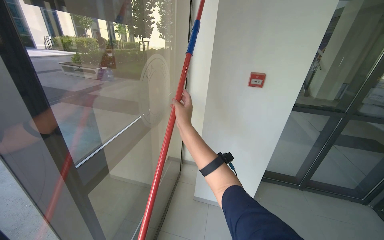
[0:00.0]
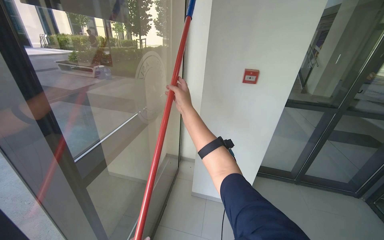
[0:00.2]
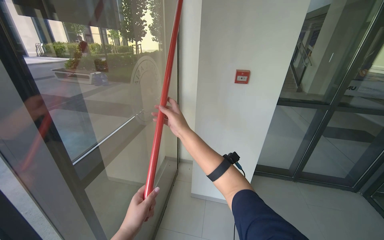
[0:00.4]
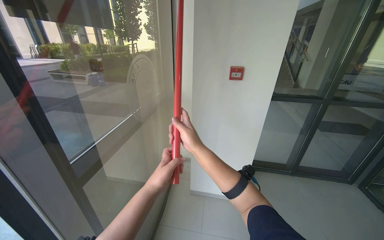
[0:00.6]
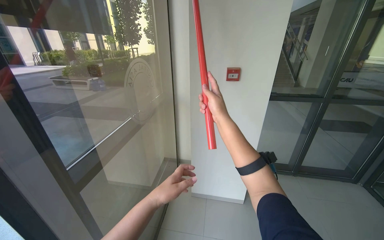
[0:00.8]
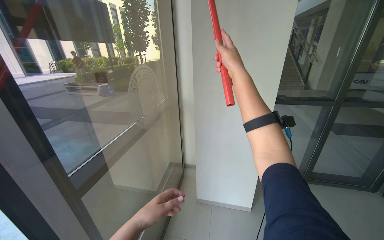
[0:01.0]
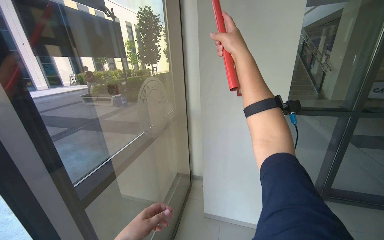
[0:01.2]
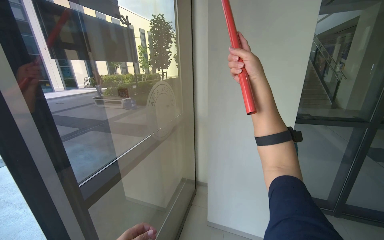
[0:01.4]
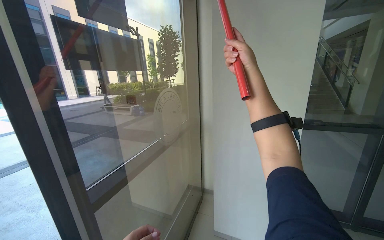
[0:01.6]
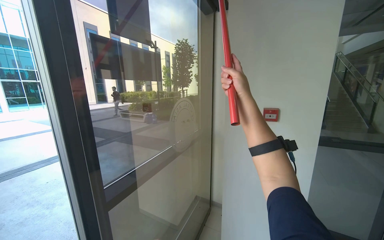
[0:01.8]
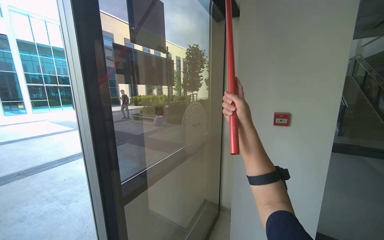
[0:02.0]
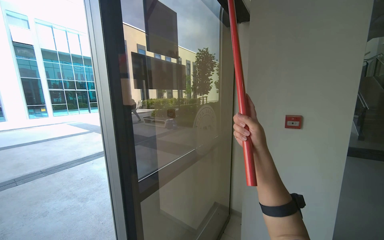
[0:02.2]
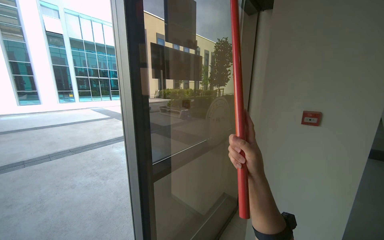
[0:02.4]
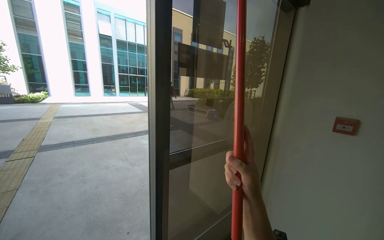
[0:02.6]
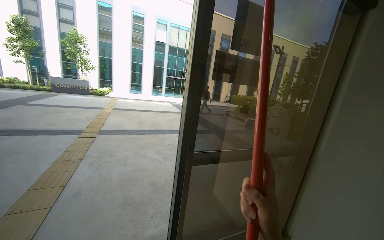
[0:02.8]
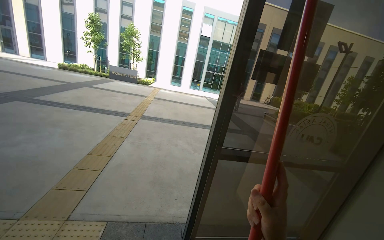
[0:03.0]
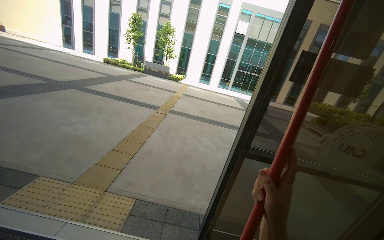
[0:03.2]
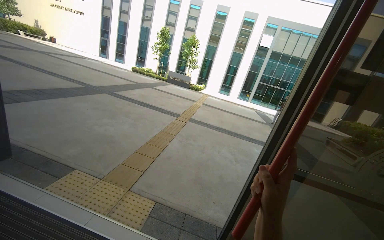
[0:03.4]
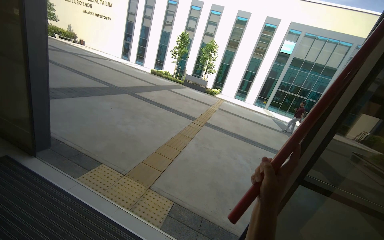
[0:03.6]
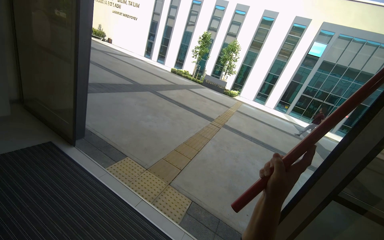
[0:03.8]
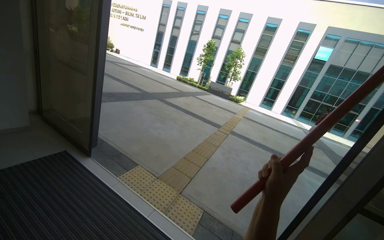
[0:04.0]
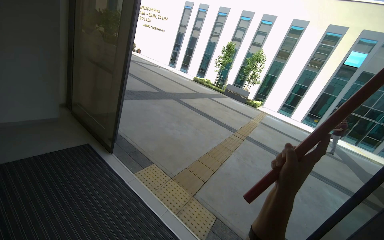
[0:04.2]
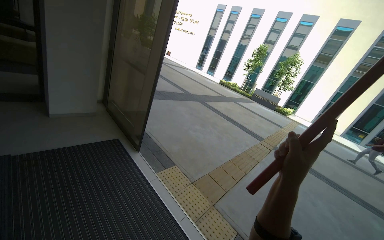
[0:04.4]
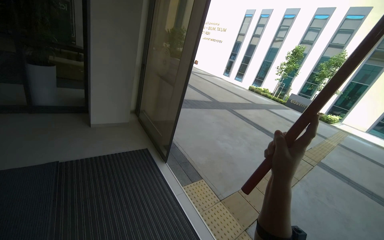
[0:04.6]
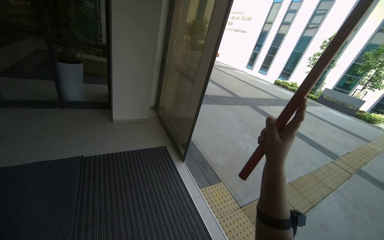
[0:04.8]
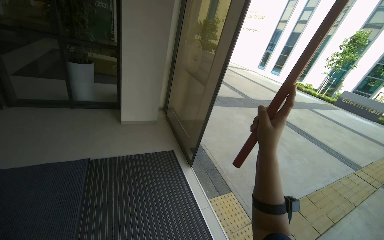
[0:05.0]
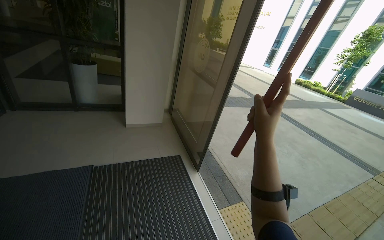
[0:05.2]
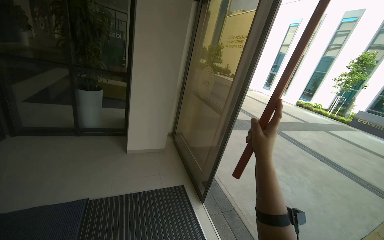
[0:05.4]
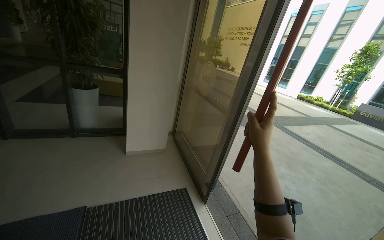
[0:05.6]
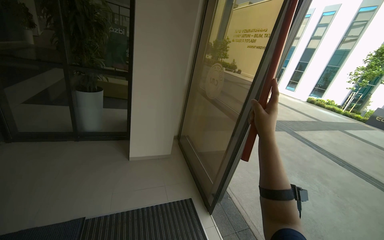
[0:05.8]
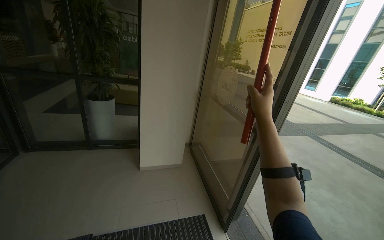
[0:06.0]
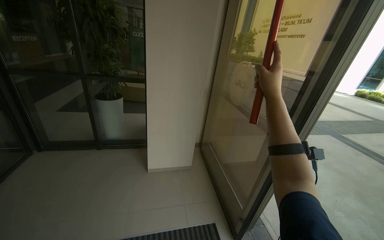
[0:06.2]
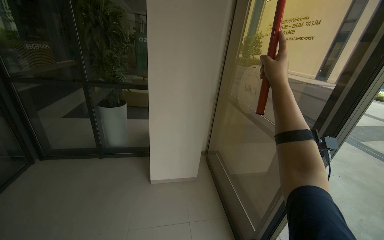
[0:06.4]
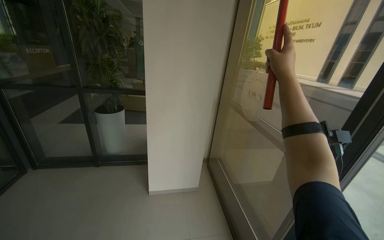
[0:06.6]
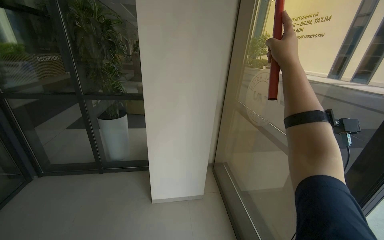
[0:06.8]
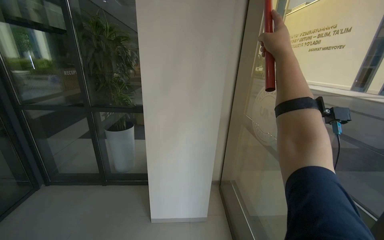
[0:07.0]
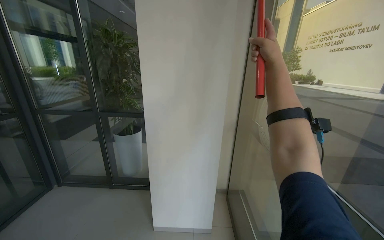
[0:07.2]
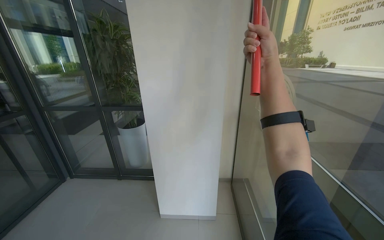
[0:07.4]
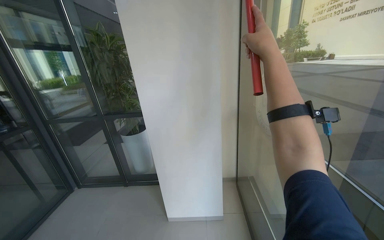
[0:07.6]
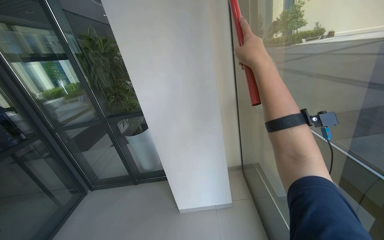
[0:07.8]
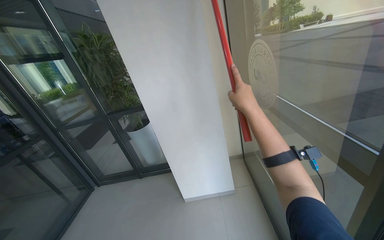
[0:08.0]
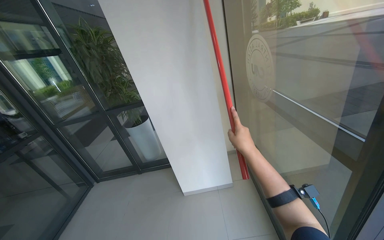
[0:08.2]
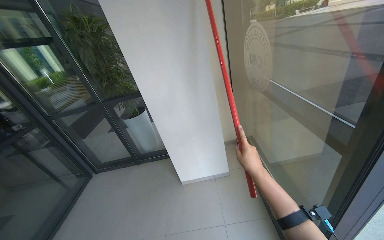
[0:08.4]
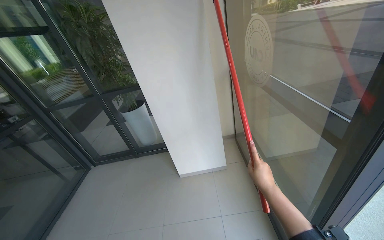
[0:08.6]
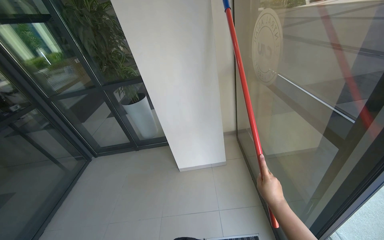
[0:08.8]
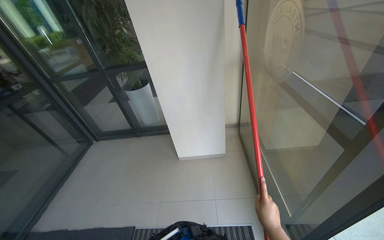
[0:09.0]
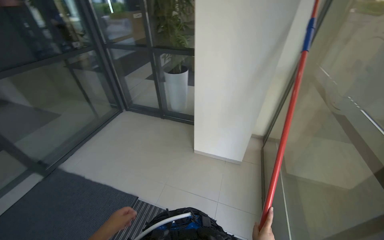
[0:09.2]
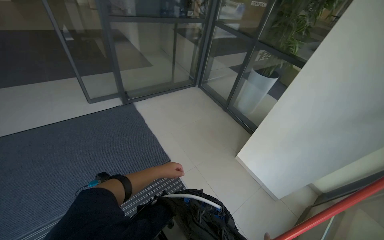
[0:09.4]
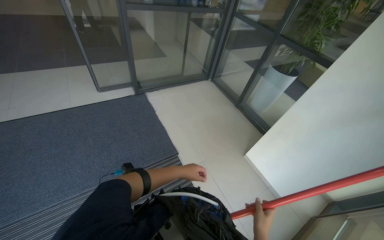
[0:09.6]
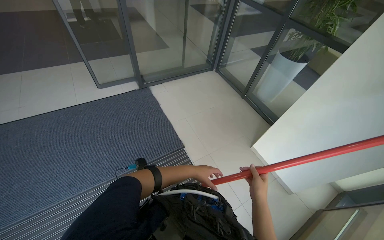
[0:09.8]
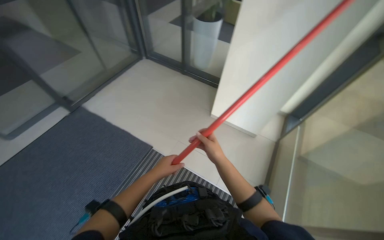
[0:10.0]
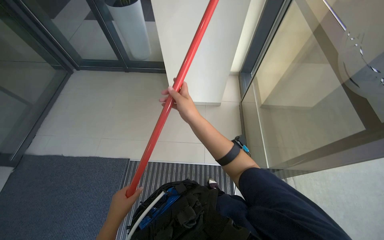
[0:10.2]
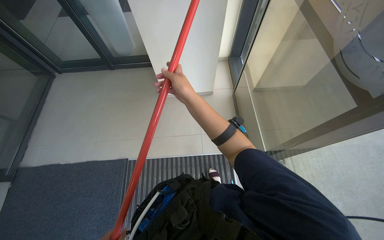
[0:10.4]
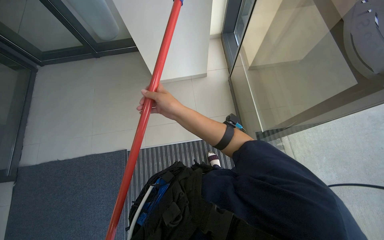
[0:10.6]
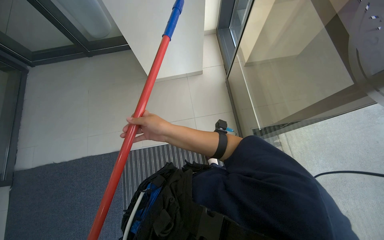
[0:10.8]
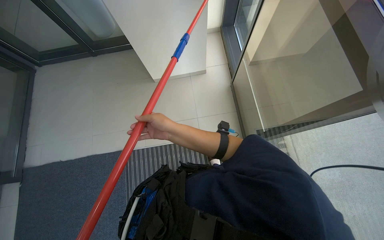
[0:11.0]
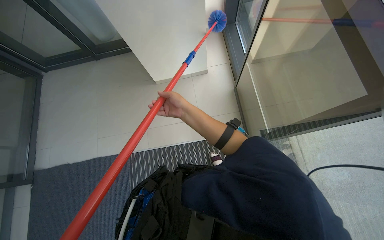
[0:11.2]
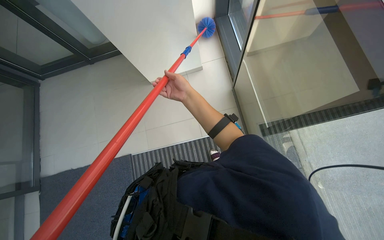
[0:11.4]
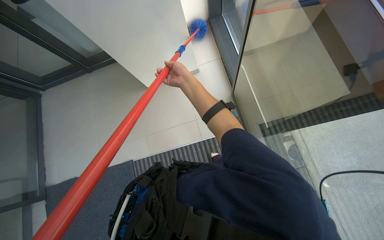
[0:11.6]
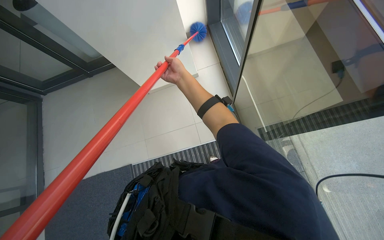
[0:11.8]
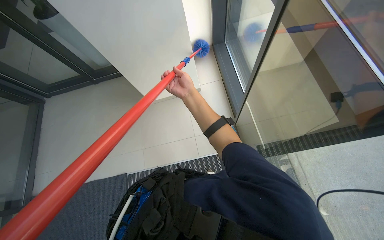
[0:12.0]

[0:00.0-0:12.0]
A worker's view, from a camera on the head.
Job: cleaning windows.
The whole recording: Dusting glass entrance doors and frames. The worker uses a long-handled duster to clean the top and side frames of the glass entrance doors.
0:00.0 to 0:01.6: The right hand shifts about 35 cm to the right and up the picture.
0:01.6 to 0:03.0: The wearer's head swings some 65 degrees to the left.
0:03.0 to 0:04.4: The camera is carried some 70 cm. The head rotates about 50 degrees to the left.
0:04.4 to 0:06.0: The camera travels approximately 1 m. The camera is aimed about 30 degrees further to the left.
0:06.0 to 0:07.6: The head travels about 70 cm. The view swings roughly 25 degrees to the left.
0:07.6 to 0:09.0: The camera pitches downward, by roughly 15 degrees. The right hand goes about 70 cm down the picture.
0:09.0 to 0:10.4: The wearer looks about 25 degrees further downward.
0:10.4 to 0:12.0: The right hand moves farther from the camera, approximately 20 cm, and moves approximately 20 cm up the picture and comes back.

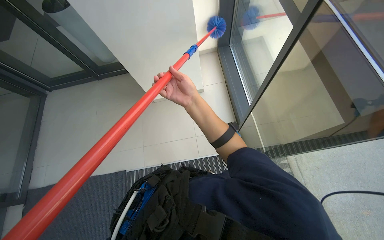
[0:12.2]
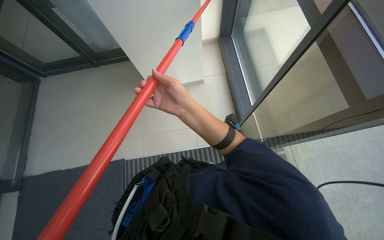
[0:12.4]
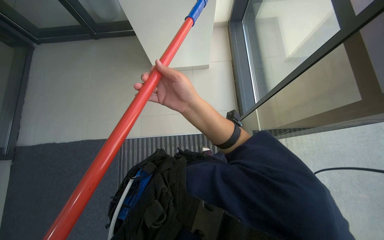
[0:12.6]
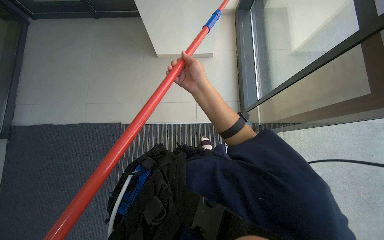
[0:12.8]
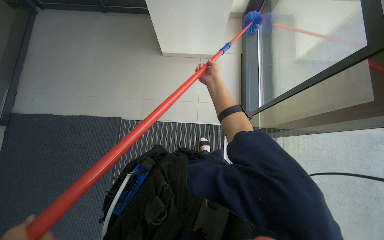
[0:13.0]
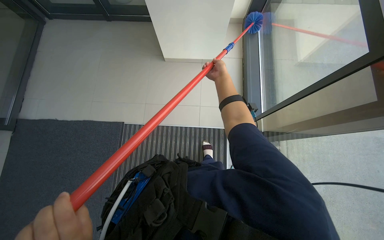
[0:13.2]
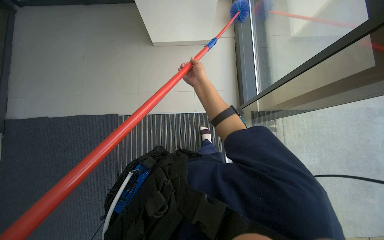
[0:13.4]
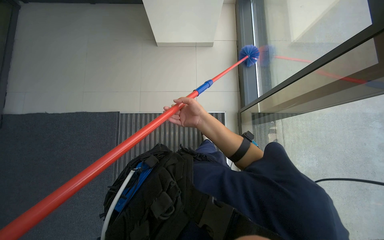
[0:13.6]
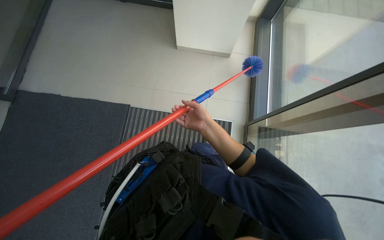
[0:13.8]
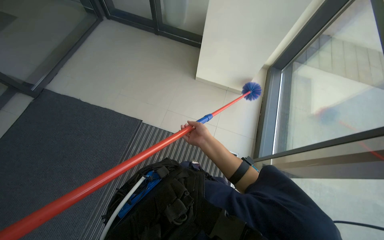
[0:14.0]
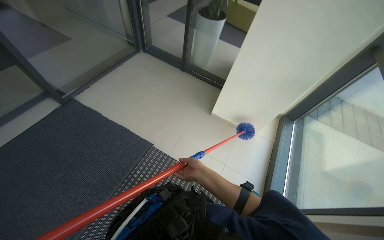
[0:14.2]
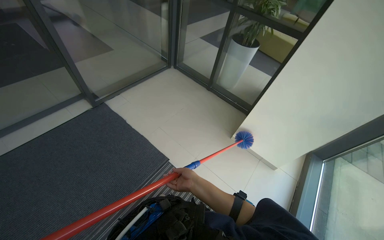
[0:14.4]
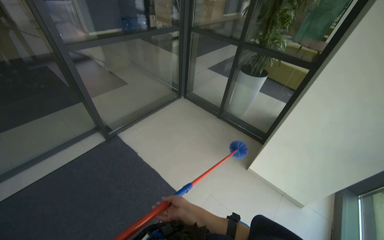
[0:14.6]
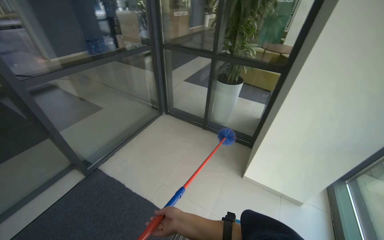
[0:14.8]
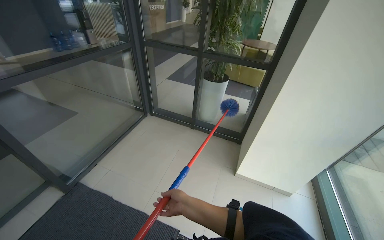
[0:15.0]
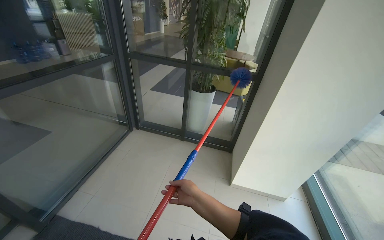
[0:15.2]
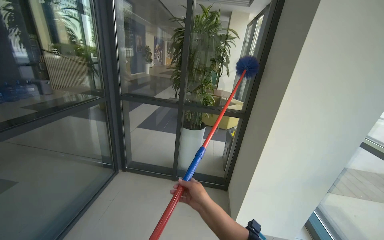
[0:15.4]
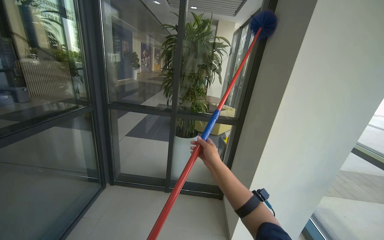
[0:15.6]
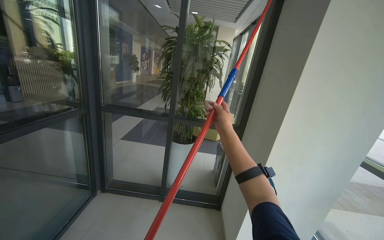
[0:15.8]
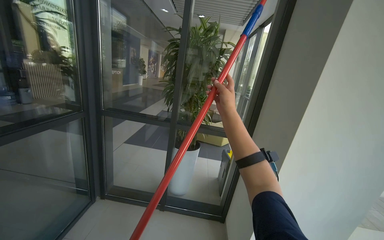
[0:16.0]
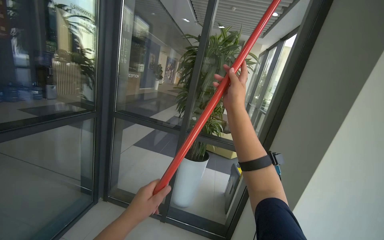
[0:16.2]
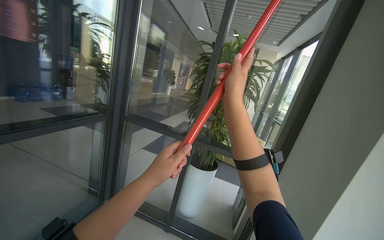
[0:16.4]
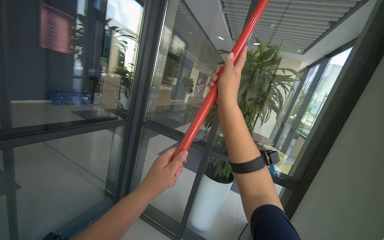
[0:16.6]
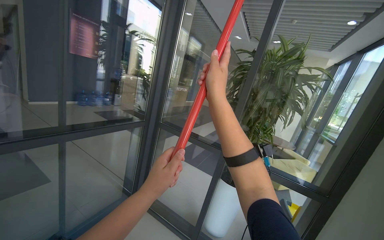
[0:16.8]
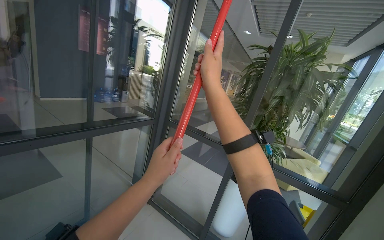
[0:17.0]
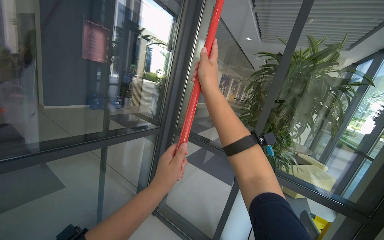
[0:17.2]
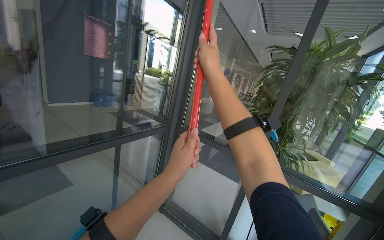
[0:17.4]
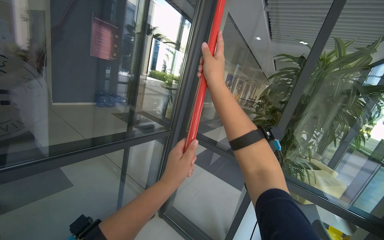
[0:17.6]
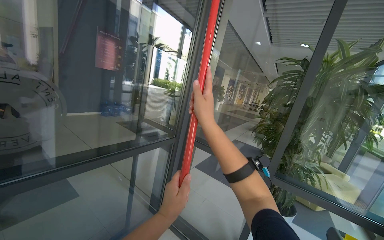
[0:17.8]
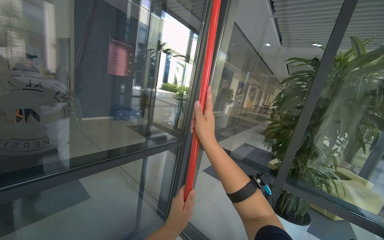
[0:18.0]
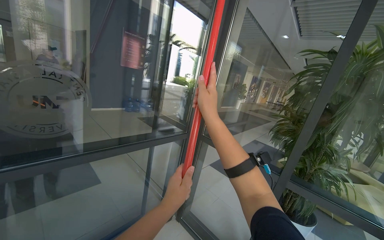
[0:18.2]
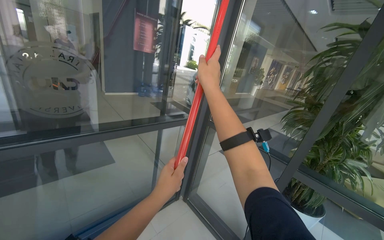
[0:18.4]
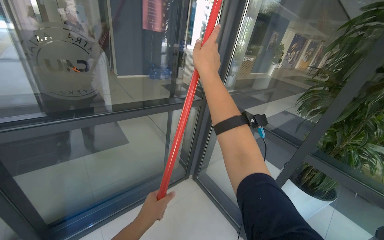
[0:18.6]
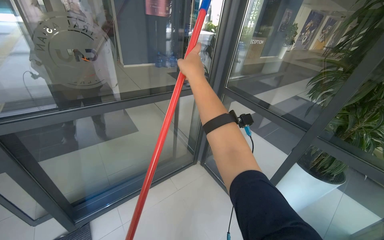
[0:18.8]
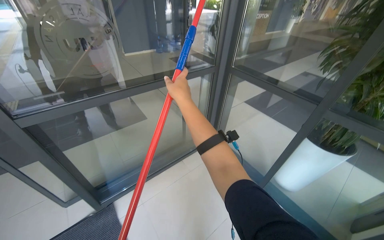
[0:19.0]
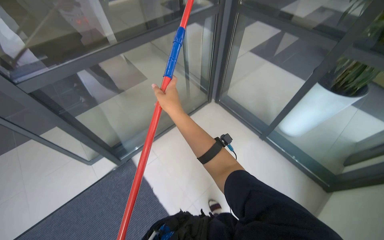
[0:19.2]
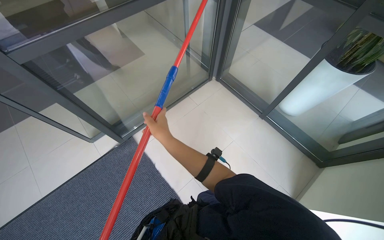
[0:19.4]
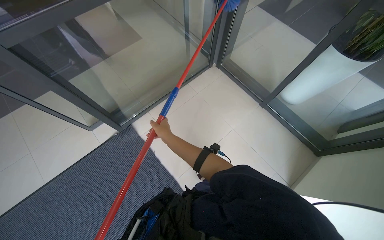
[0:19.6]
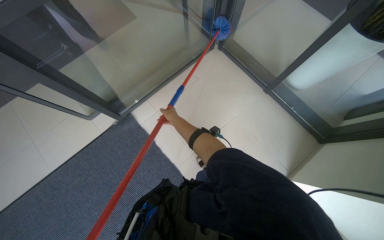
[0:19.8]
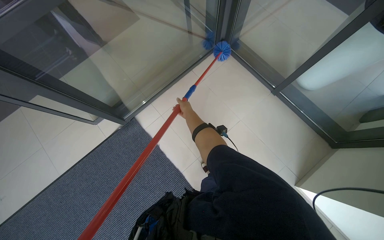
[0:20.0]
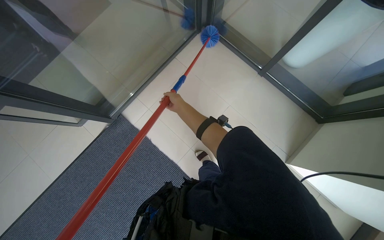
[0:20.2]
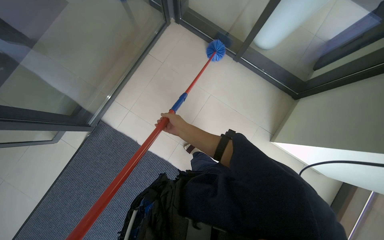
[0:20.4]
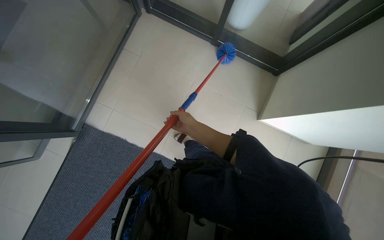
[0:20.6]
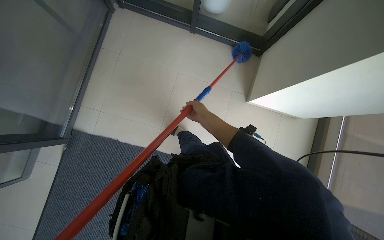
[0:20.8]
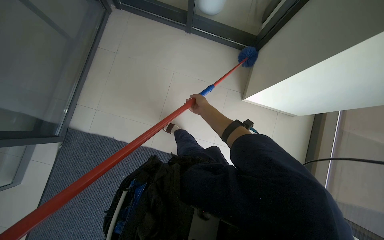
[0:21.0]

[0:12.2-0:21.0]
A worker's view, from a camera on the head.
Job: cleaning windows.
The whole recording: Dusting glass entrance doors and frames. The worker uses a long-handled duster to clean the top and side frames of the glass entrance doors.
0:12.2 to 0:13.6: The view tilts some 15 degrees downward. The right hand swings nearer and farther, roughly 30 cm each way, with 2 reversals.
0:15.2 to 0:16.6: The camera is carried about 40 cm. The view tilts roughly 25 degrees upward.
0:16.6 to 0:18.0: The right hand heads to the left, covering some 30 cm.
0:18.0 to 0:19.6: The view swings about 20 degrees to the left. The view tips downward by about 55 degrees.
0:19.6 to 0:21.0: The view tips downward by some 20 degrees. The scene turns roughly 35 degrees counterclockwise in the picture.
